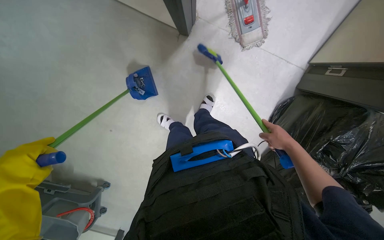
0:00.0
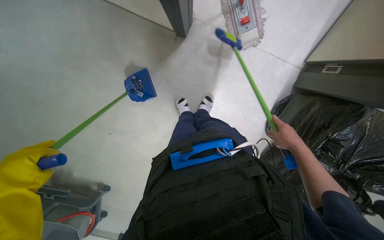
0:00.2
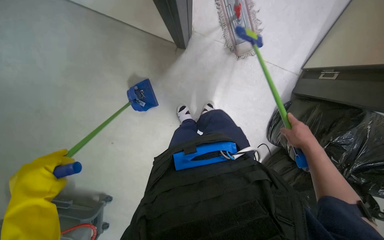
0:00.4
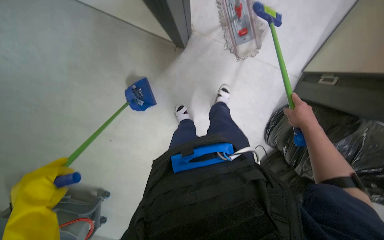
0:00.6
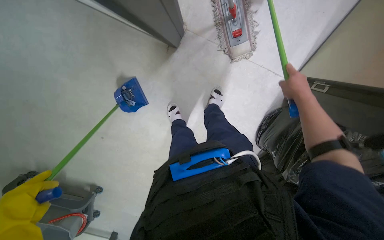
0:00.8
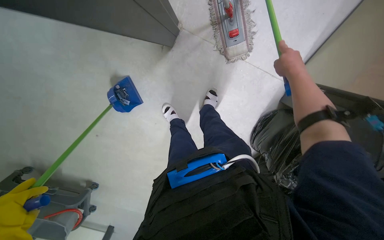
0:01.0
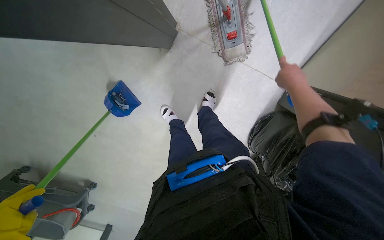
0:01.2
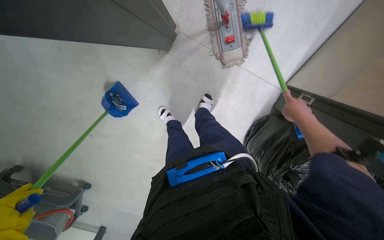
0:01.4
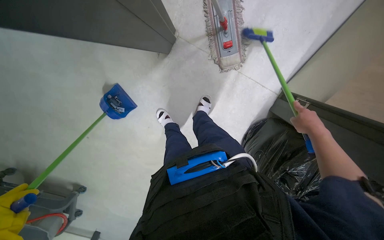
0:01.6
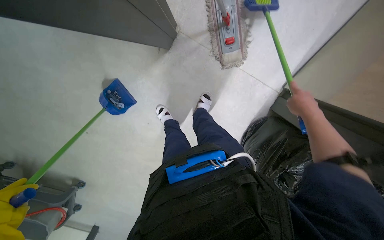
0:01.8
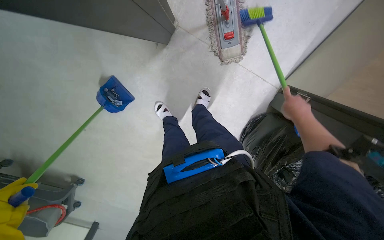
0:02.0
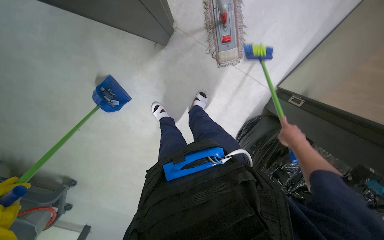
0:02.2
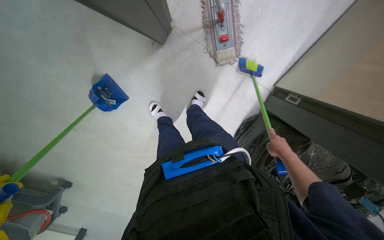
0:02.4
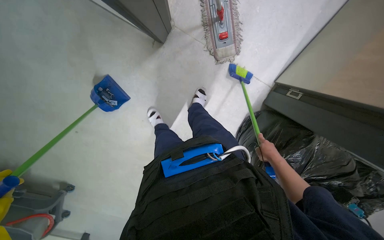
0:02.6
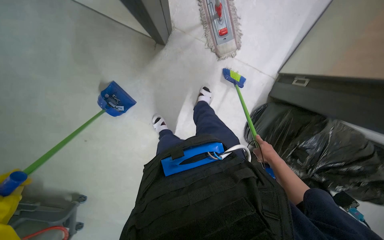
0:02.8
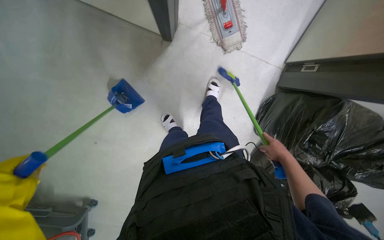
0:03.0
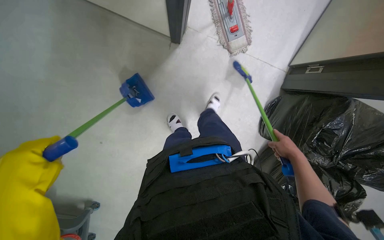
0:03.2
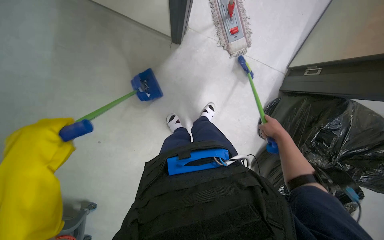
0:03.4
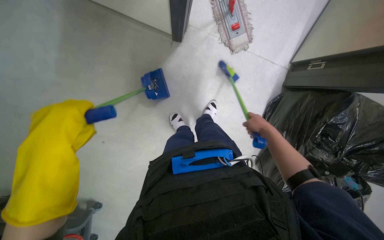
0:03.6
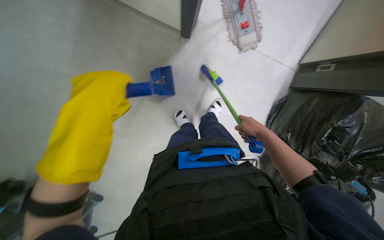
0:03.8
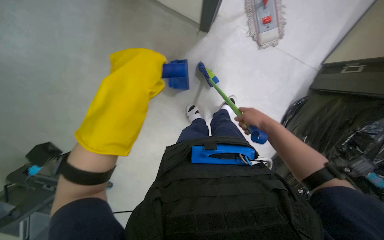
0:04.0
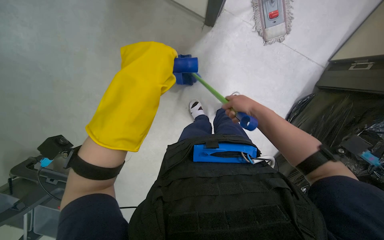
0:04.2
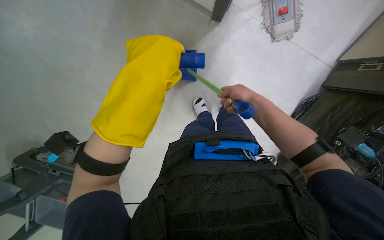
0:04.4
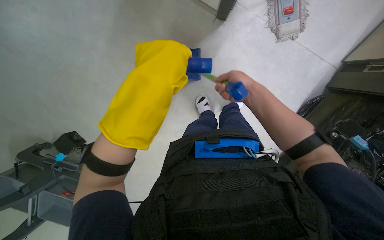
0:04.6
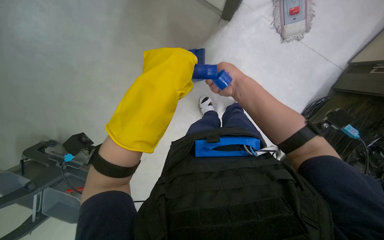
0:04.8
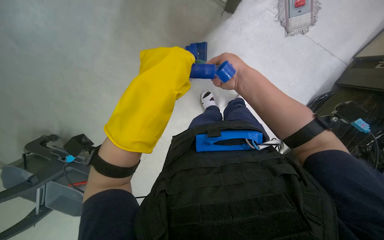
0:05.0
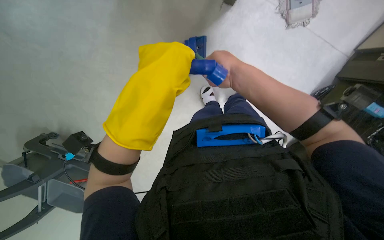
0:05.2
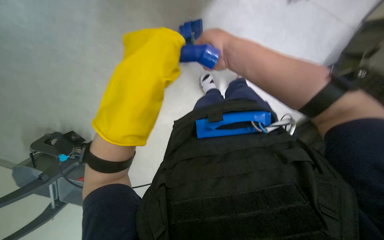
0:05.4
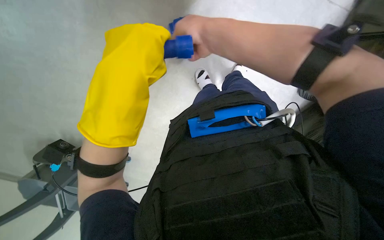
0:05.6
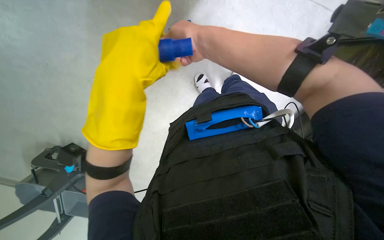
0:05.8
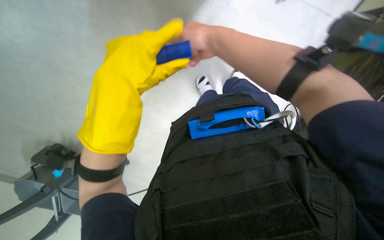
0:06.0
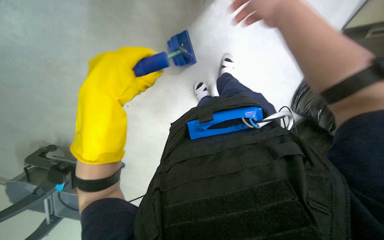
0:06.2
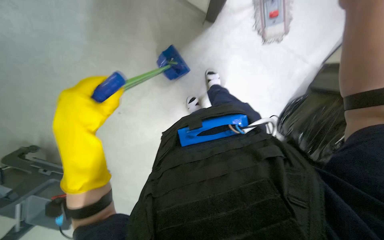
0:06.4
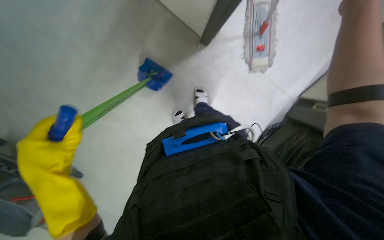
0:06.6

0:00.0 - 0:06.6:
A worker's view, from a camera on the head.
Job: sweeping floor.
The whole recording: Sweeping floor with broom and dustpan. The worker sweeps the floor using a broom and dustpan.
0:00.0 - 0:01.6: The right hand shifts about 15 cm nearer to the camera, and travels up the picture and back again, roughly 25 cm each way.
0:01.6 - 0:03.2: The right hand heads down the picture and farther from the camera, covering approximately 20 cm.
0:03.2 - 0:05.0: The right hand moves to the left and up the picture, approximately 40 cm.
0:05.0 - 0:06.6: The left hand goes some 25 cm down the picture and to the left. Meanwhile the right hand goes about 35 cm nearer to the camera and to the right.

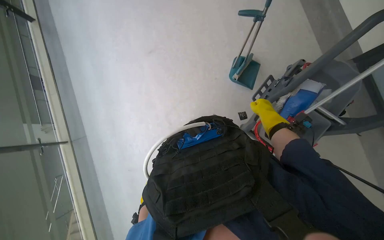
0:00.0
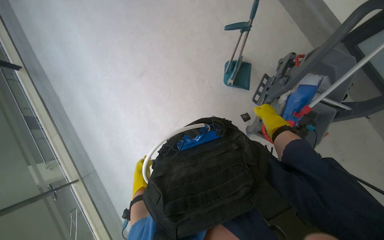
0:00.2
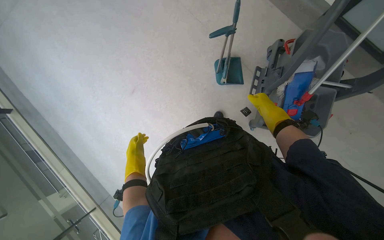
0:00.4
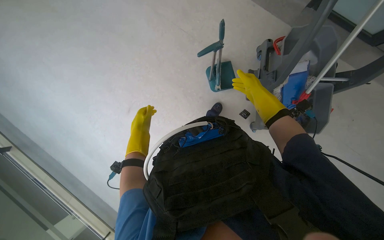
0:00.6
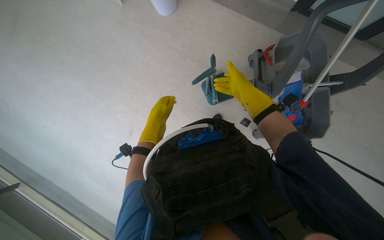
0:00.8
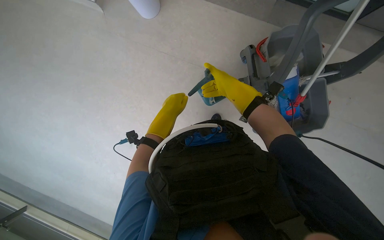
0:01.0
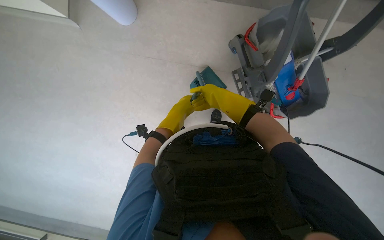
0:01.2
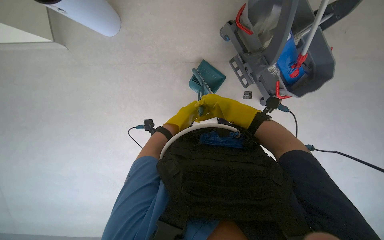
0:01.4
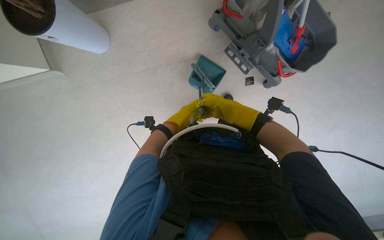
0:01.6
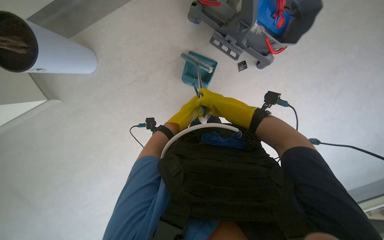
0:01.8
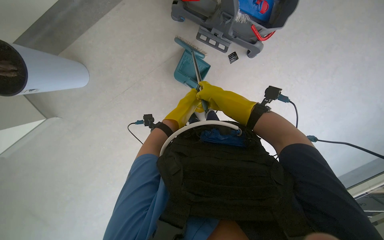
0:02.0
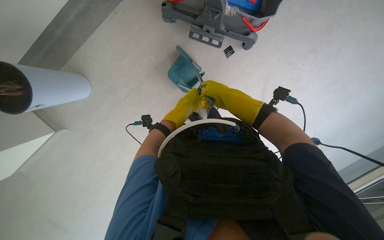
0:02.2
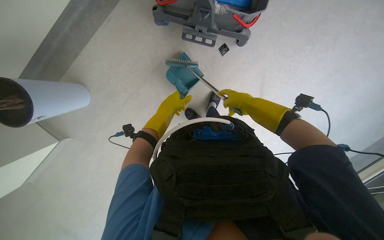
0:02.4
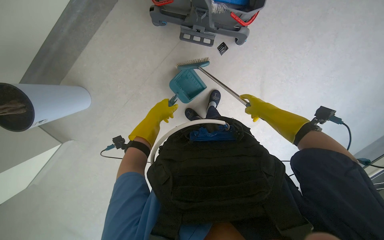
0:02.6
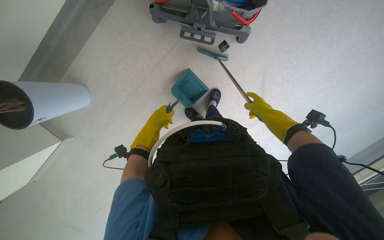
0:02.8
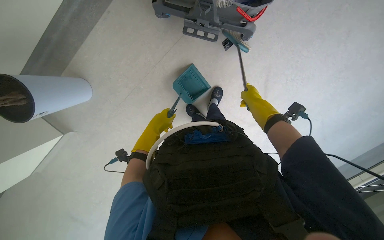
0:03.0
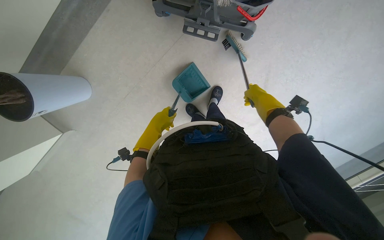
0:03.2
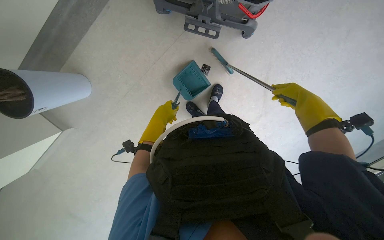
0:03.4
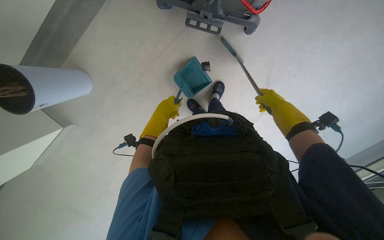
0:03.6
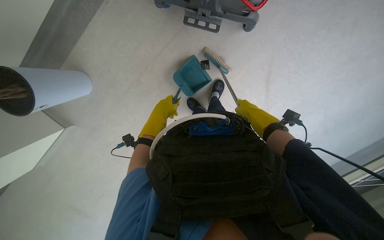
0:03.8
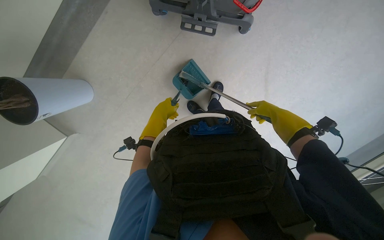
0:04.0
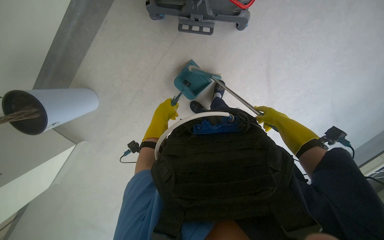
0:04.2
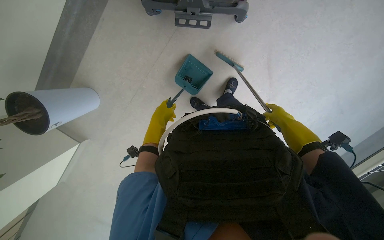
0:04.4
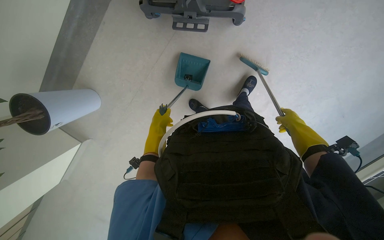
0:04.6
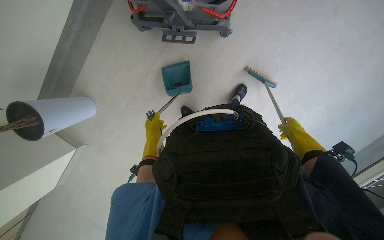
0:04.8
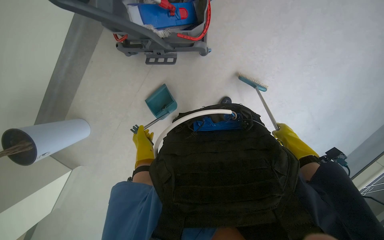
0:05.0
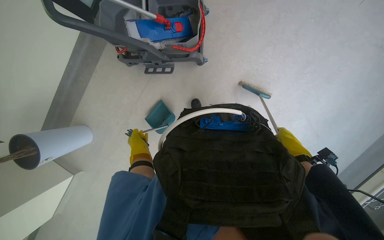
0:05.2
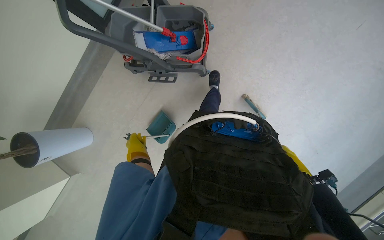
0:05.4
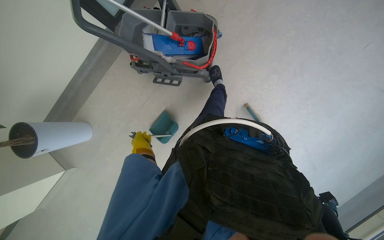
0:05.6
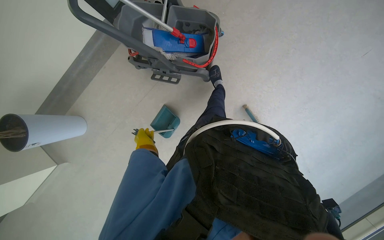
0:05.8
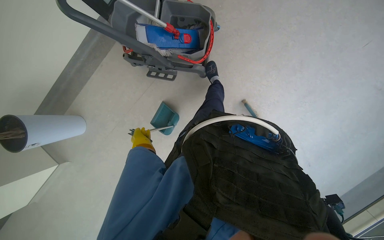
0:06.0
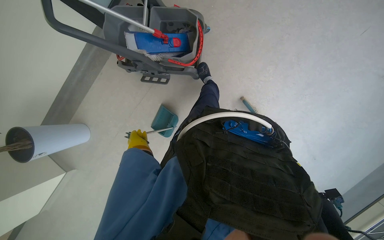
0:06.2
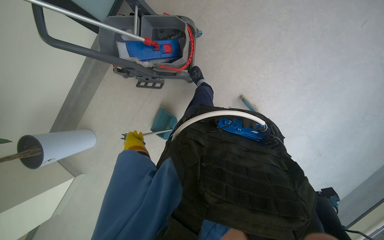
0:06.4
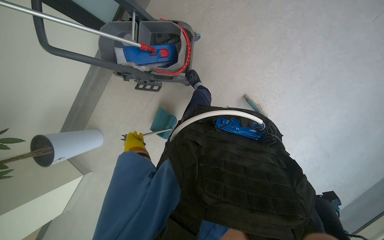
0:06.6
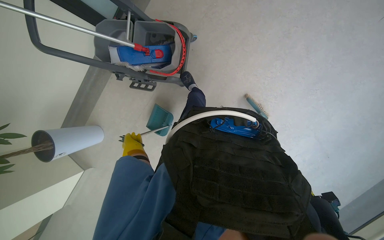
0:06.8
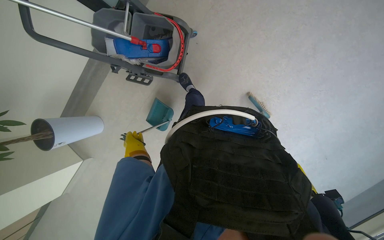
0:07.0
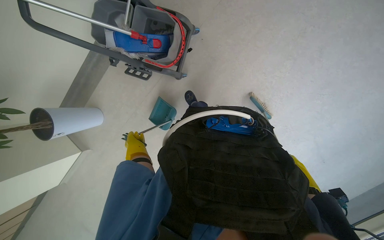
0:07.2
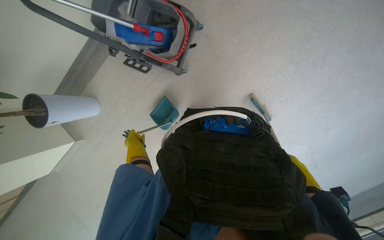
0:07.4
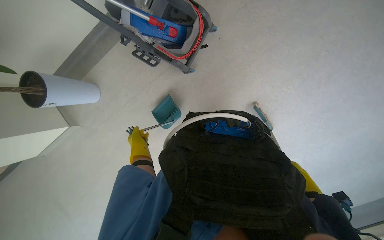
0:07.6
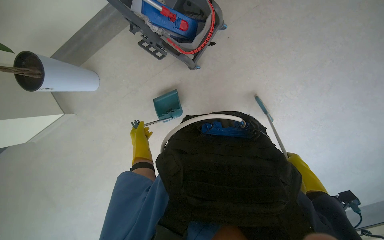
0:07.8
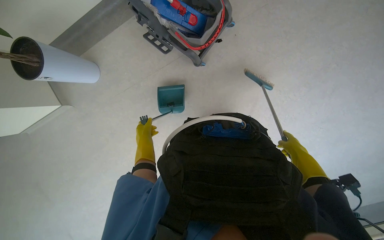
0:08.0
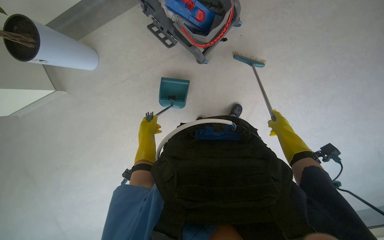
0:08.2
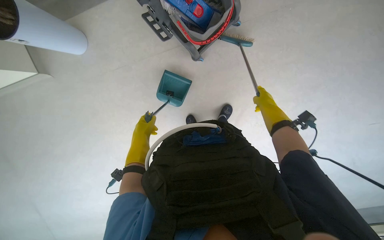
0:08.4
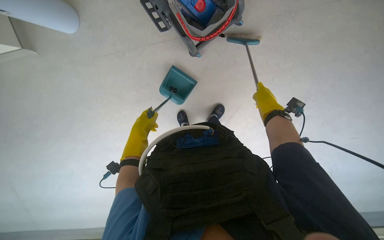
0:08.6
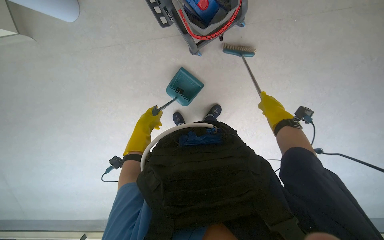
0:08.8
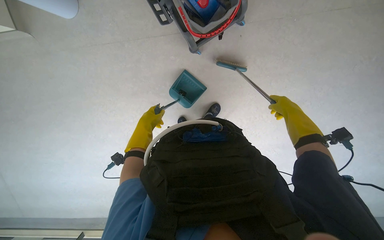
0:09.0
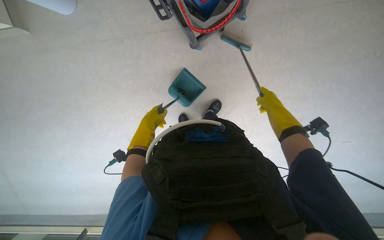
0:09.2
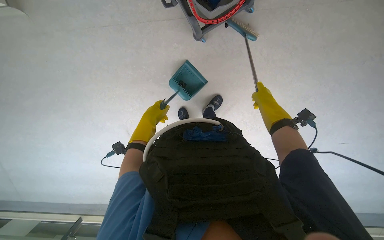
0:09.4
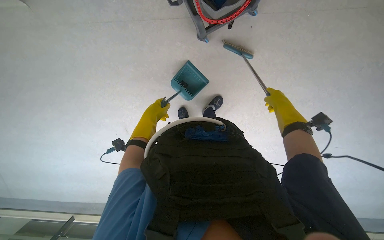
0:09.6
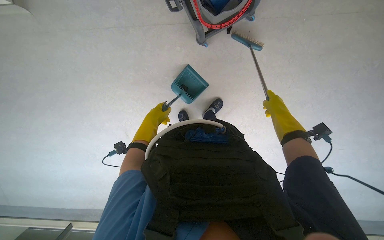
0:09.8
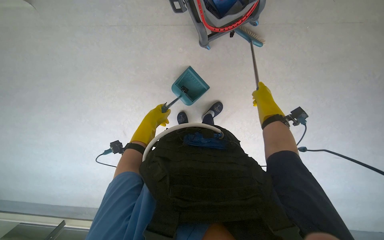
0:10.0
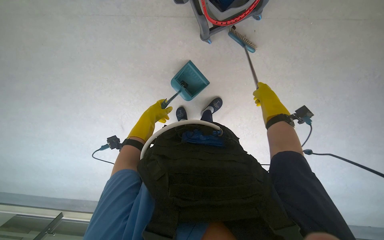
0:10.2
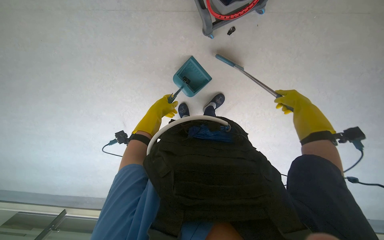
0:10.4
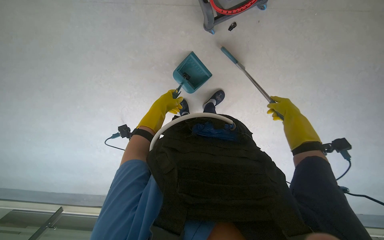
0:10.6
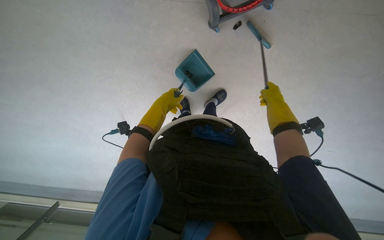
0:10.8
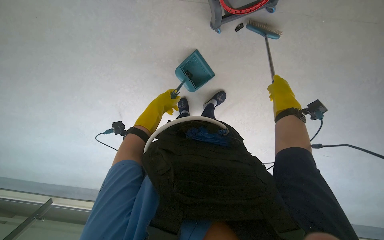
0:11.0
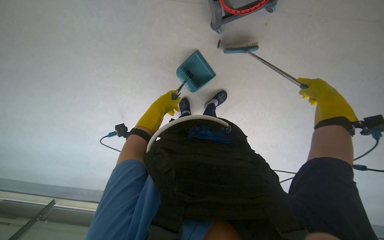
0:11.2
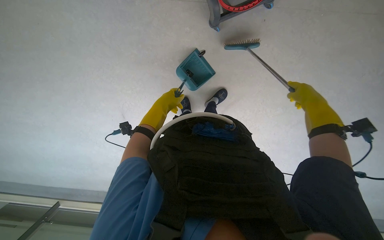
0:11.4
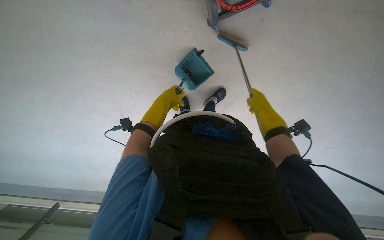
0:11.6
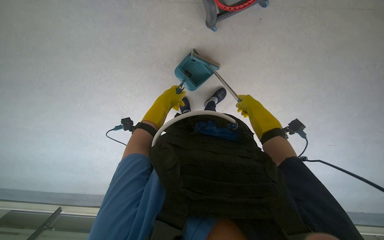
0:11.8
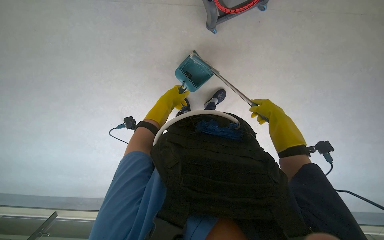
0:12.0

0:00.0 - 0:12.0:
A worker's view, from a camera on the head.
Job: sweeping floor.
The whole recording: Sweeping floor with brush and dustpan. The worker sweeps the floor using a brush and dustpan.
0:00.0 - 0:01.6: The scene rotates counterclockwise by approximately 55 degrees.
0:01.6 - 0:03.0: The scene rotates counterclockwise by approximately 30 degrees.
0:03.0 - 0:04.4: The right hand goes left and right, about 20 cm each way, reversing 2 times.
0:04.4 - 0:06.0: The camera is carried to the right, some 40 cm. The camera pitches upward, by roughly 15 degrees.
0:07.6 - 0:09.0: The view swings roughly 15 degrees to the right. The right hand shifts some 35 cm up the picture.
0:09.0 - 0:10.4: The right hand travels to the left and back again, approximately 10 cm each way.
0:10.4 - 0:12.0: The right hand swings left and right, about 20 cm each way, with 3 reversals.
